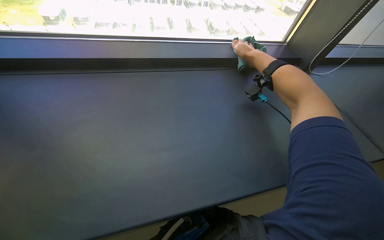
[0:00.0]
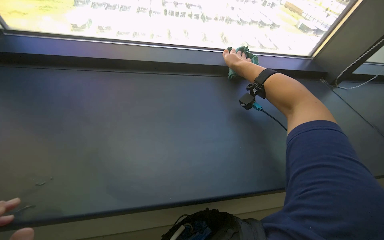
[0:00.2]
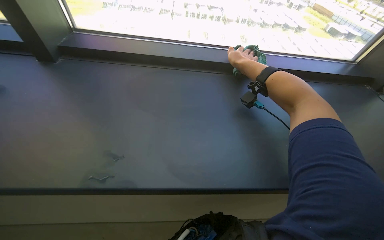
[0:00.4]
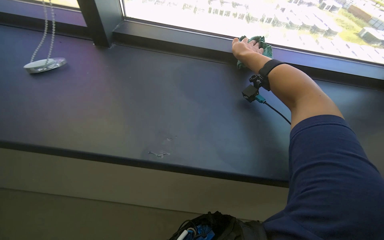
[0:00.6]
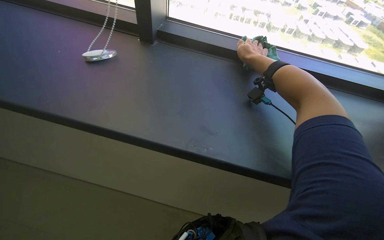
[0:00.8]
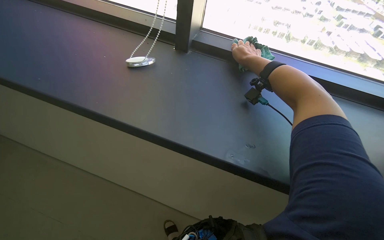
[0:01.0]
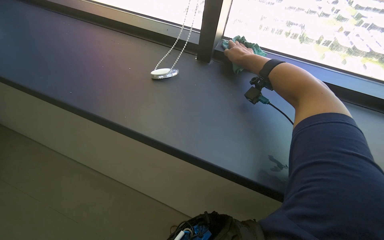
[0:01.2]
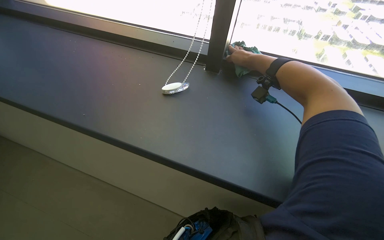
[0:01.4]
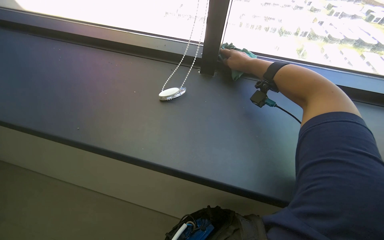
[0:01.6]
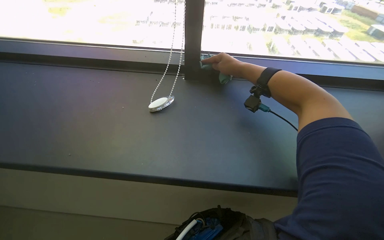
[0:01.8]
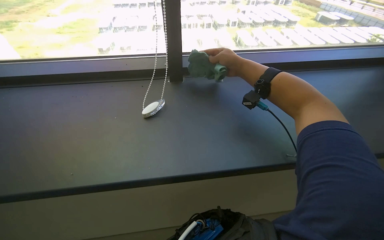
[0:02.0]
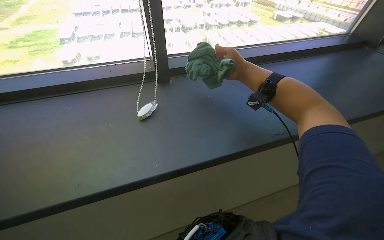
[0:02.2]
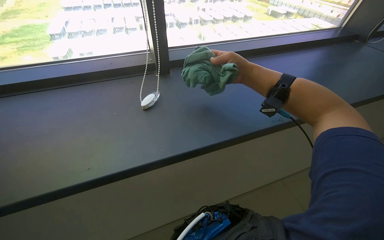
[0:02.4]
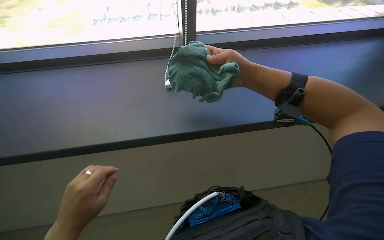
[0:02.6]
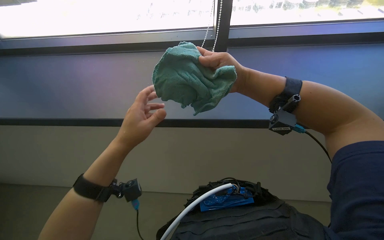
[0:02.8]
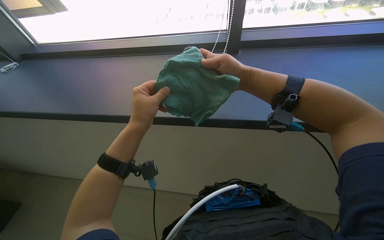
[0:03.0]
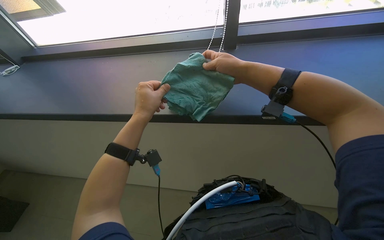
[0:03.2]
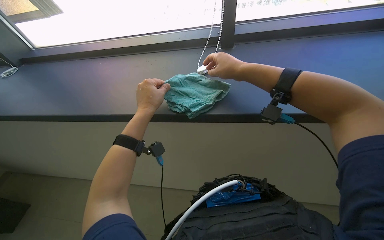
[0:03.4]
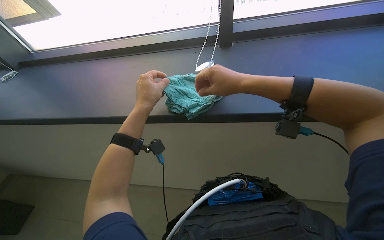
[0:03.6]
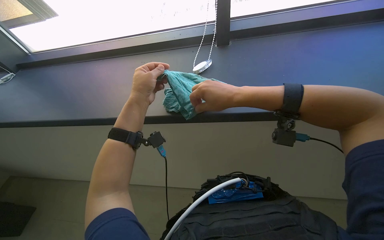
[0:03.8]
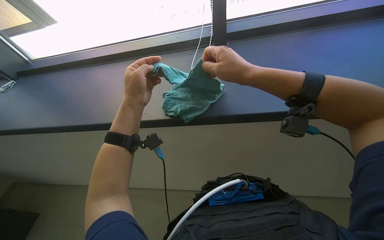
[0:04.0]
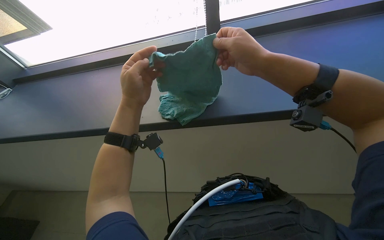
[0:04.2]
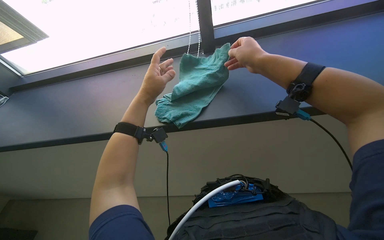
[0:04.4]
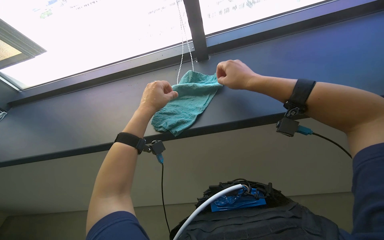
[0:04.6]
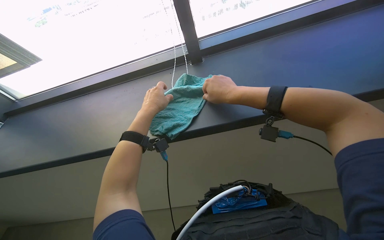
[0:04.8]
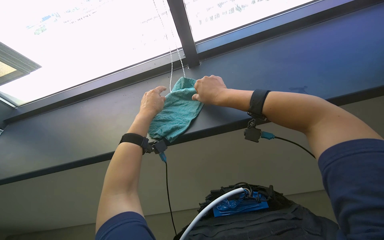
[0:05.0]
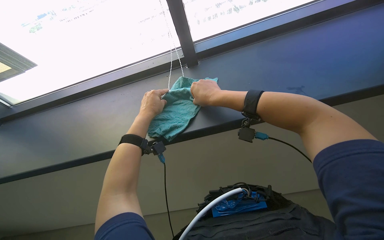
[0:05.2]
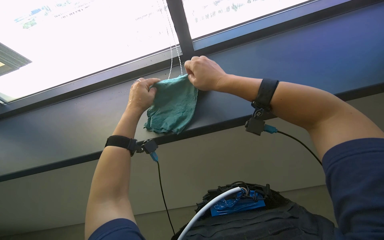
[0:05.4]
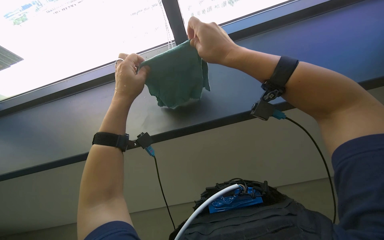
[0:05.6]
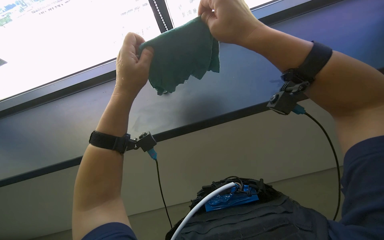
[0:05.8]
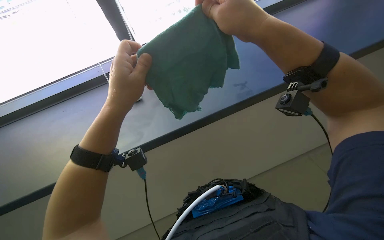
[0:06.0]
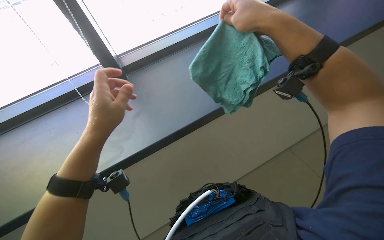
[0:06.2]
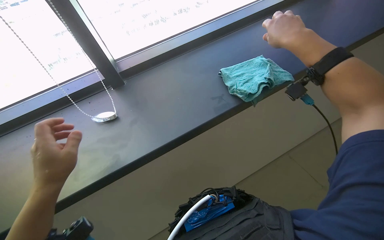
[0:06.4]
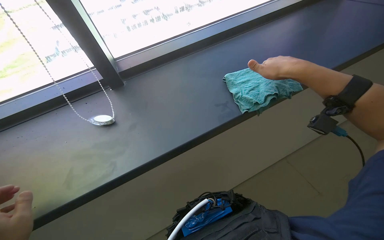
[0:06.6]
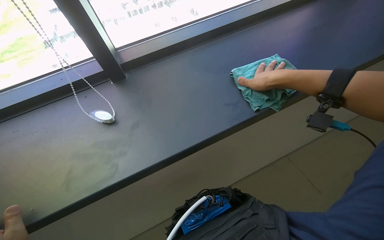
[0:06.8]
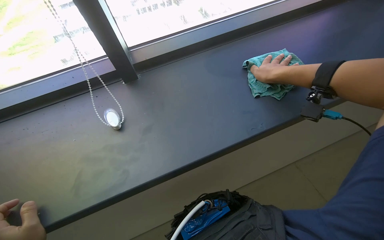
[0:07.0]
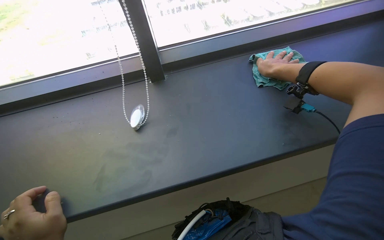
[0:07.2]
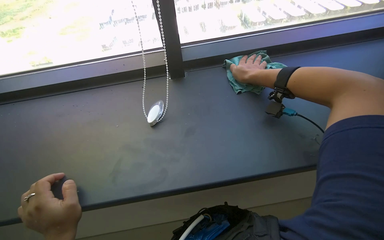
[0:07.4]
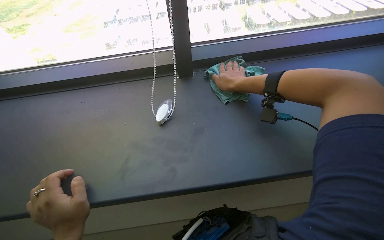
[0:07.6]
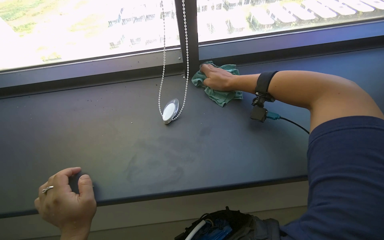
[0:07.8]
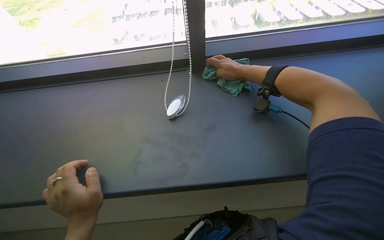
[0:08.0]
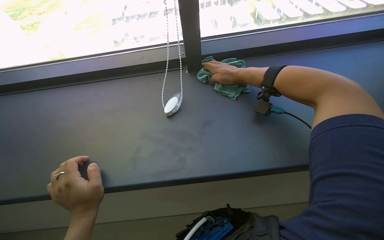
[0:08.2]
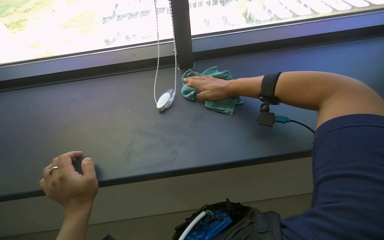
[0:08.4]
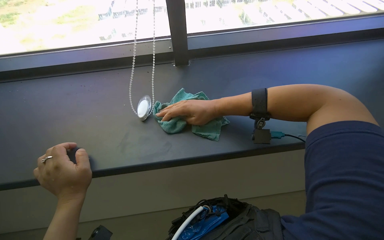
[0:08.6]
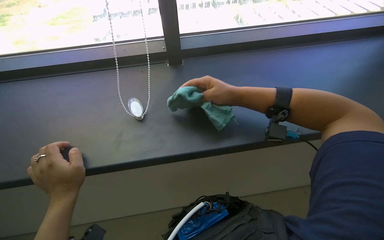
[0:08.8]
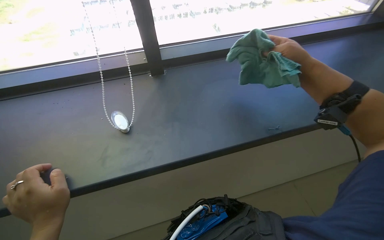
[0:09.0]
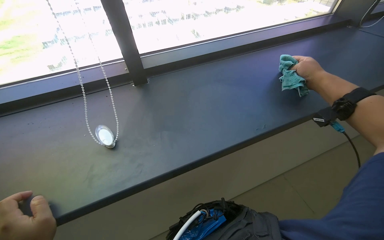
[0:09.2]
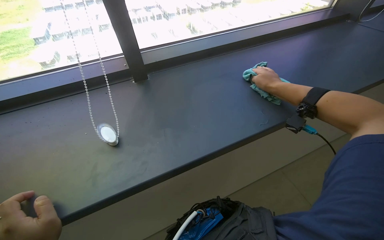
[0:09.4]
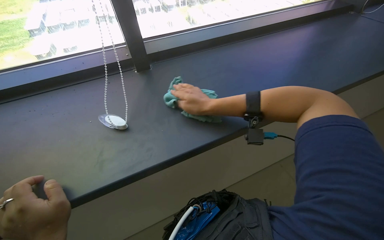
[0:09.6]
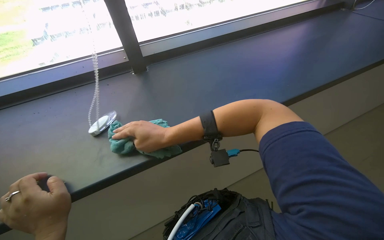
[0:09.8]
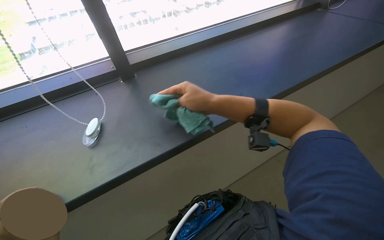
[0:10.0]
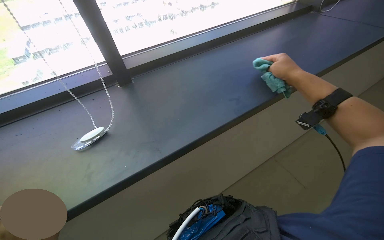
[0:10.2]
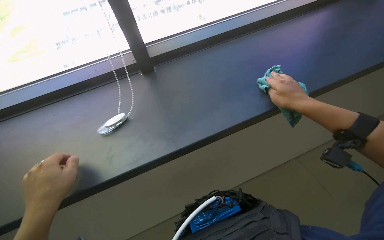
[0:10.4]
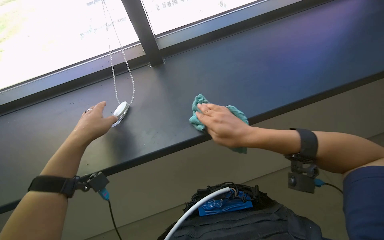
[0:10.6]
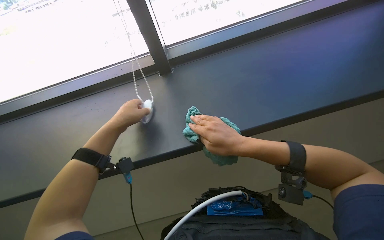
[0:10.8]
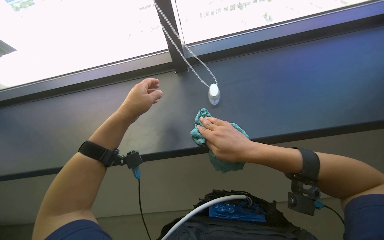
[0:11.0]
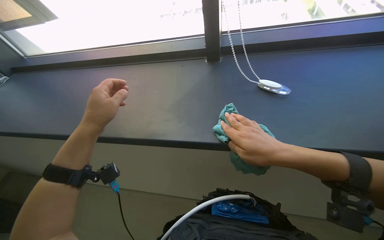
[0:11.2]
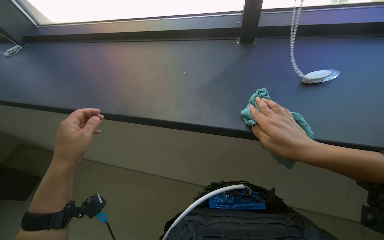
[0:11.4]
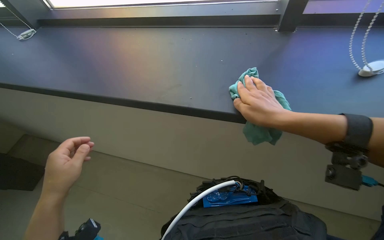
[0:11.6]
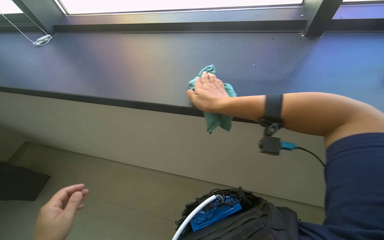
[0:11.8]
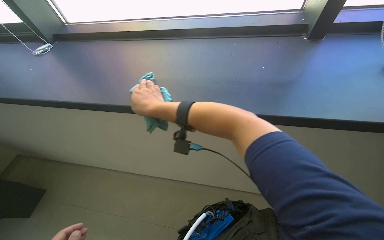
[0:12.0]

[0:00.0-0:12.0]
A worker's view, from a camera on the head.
Job: cleaning windows.
The whole recording: Wiping window sill. The worker rinses and wrings a cleaning cloth, then wipes the window sill.
0:03.0 to 0:04.4: The right hand heads to the right, covering some 10 cm.
0:04.4 to 0:06.0: The right hand moves nearer to the camera, roughly 15 cm.
0:07.6 to 0:09.0: The right hand heads to the right and nearer to the camera, covering some 25 cm.
0:09.0 to 0:10.4: The right hand goes left and right, about 50 cm each way, reversing 2 times.
0:10.4 to 0:12.0: The head turns to the left by about 30 degrees. The right hand goes about 70 cm to the left.

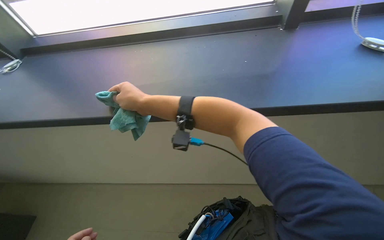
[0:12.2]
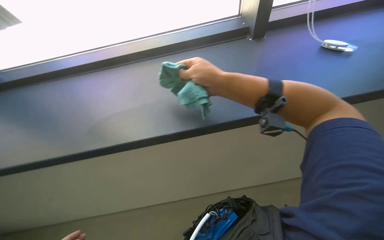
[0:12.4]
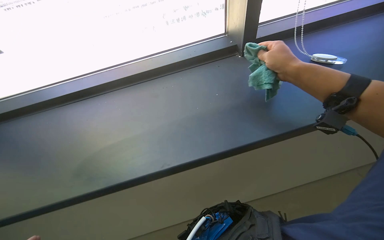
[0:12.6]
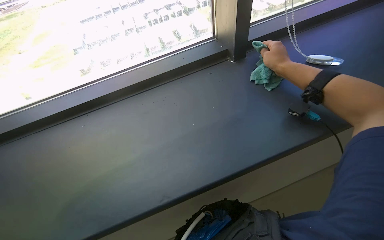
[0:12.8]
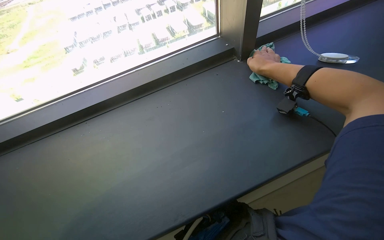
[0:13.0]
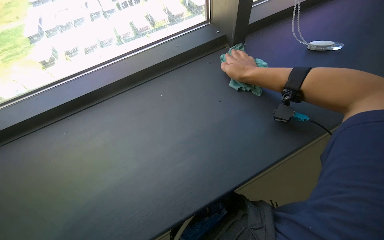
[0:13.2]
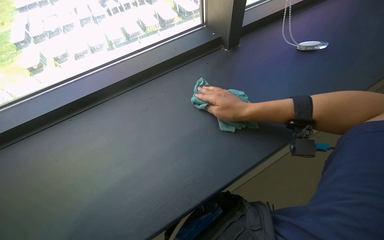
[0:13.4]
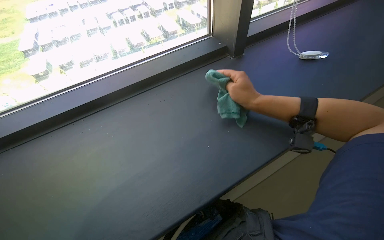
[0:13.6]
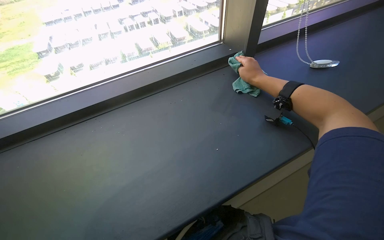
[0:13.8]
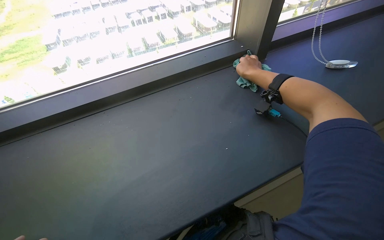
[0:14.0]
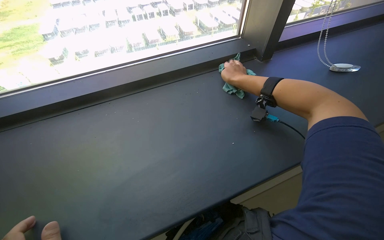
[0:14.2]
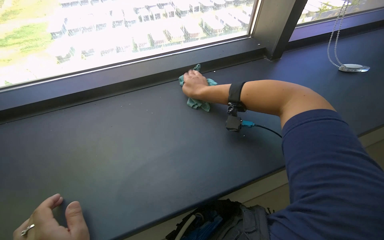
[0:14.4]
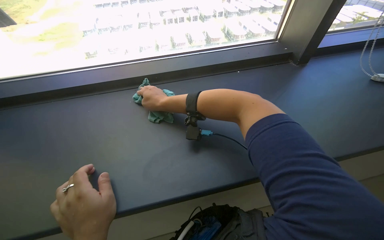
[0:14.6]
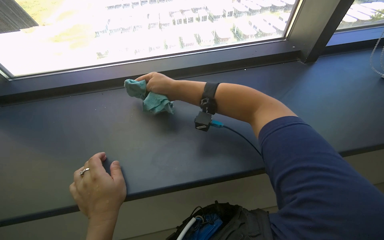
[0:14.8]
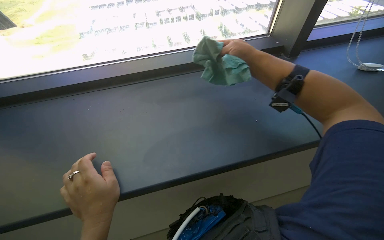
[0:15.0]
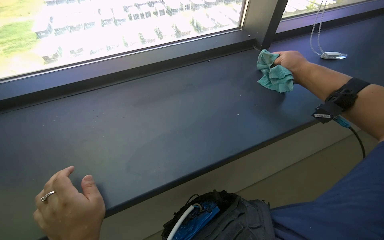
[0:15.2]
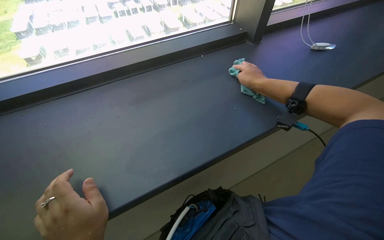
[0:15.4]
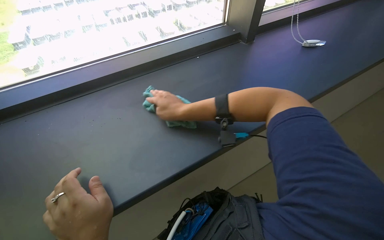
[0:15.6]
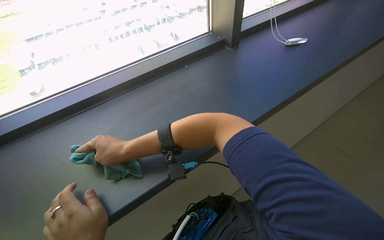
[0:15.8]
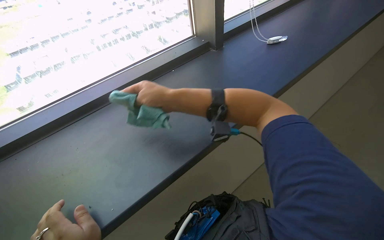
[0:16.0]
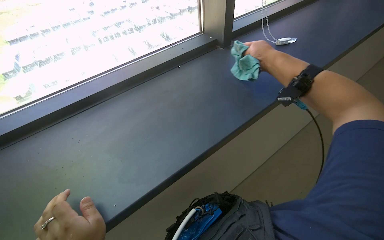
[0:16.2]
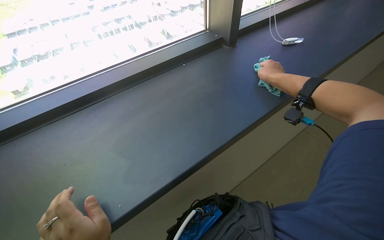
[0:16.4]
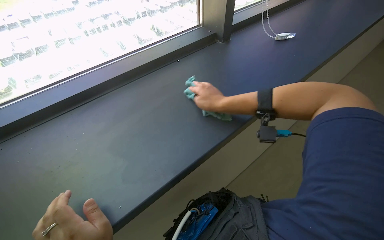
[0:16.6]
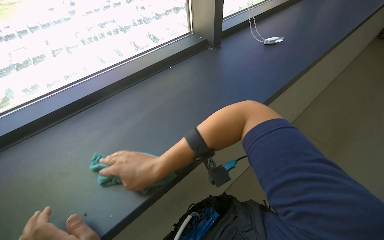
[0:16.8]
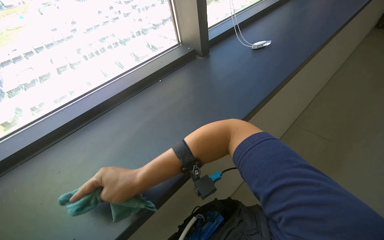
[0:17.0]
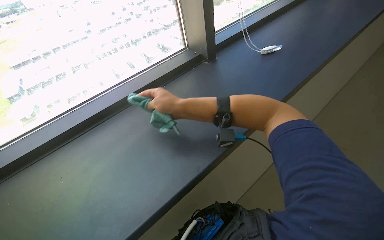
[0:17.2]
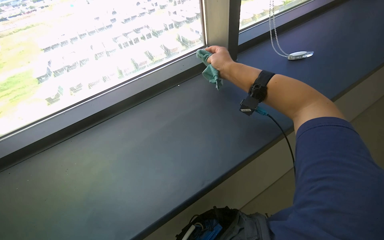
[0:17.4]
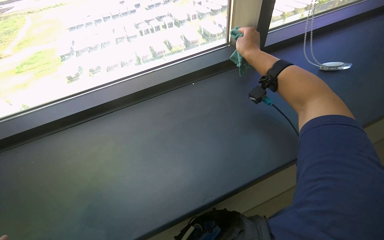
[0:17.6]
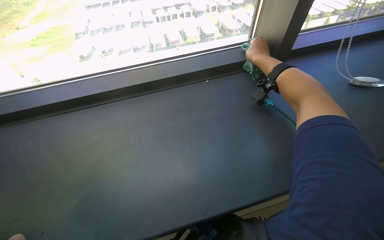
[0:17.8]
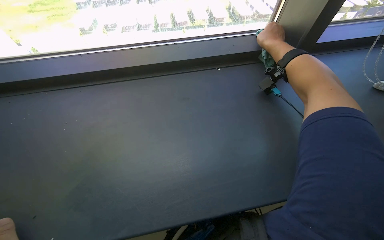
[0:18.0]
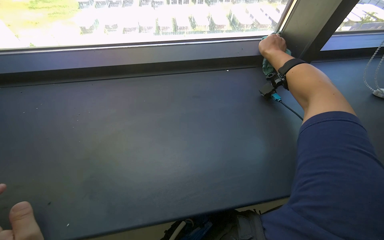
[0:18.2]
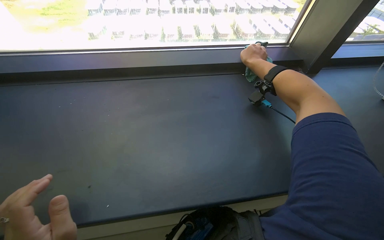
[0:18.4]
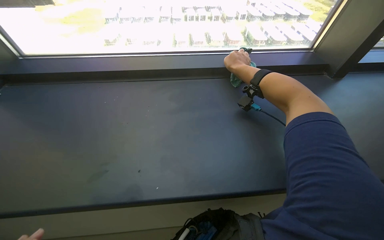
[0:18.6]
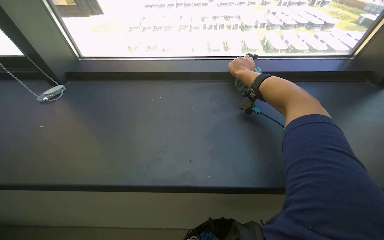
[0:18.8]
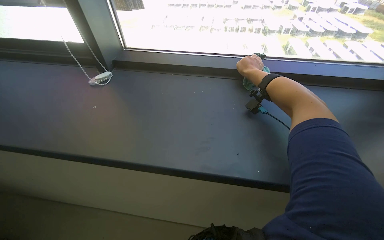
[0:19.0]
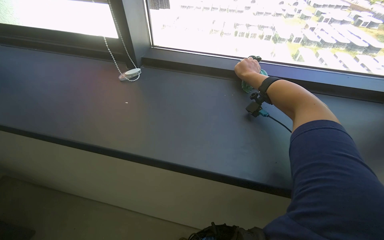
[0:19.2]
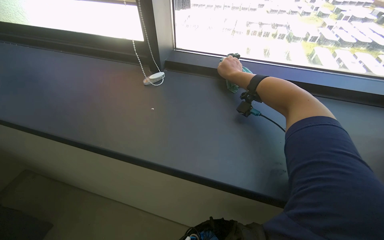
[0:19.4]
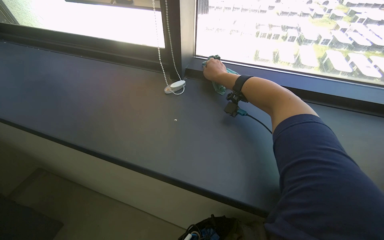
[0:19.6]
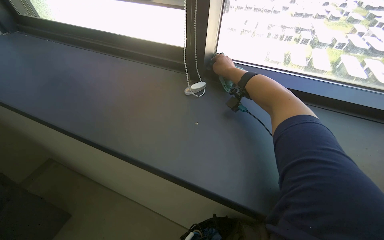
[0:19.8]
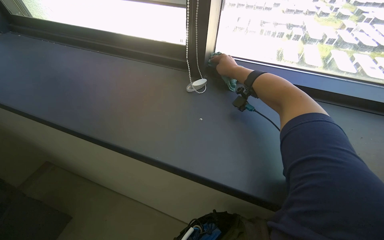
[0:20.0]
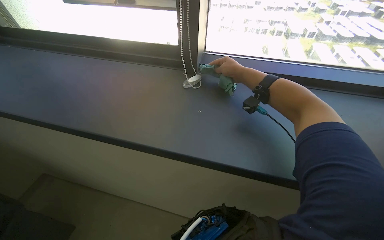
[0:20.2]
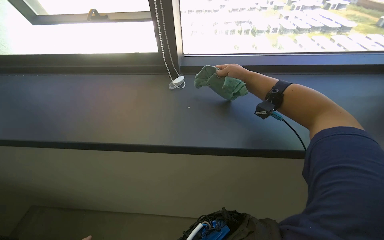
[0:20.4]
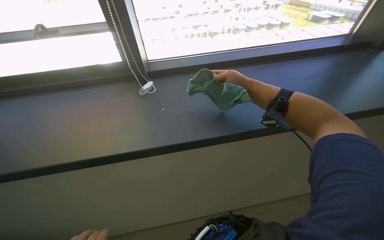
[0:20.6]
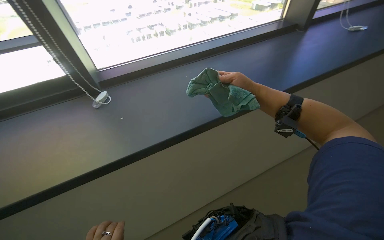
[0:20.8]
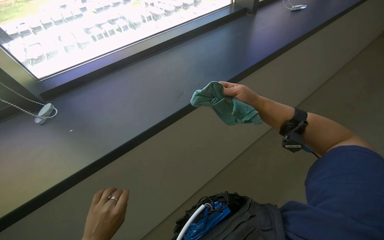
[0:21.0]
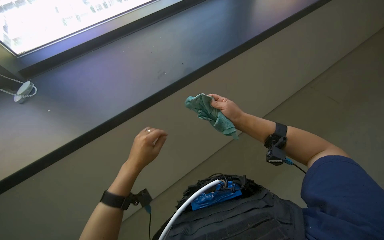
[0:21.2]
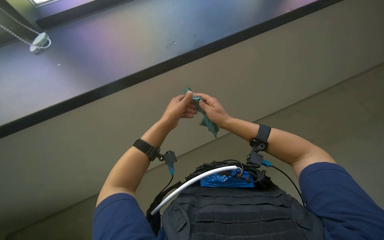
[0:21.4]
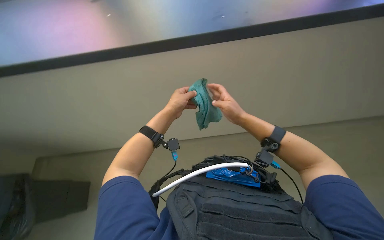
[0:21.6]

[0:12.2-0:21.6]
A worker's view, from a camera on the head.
Job: cleaning windows.
The whole recording: Wiping window sill. The worker rinses and wrings a cleaning cloth, then wipes the window sill.
0:12.2 to 0:13.8: The right hand moves to the right, roughly 25 cm.
